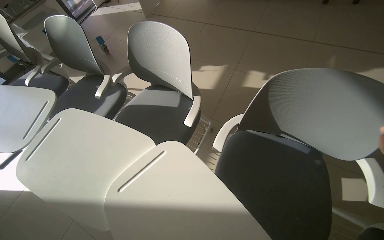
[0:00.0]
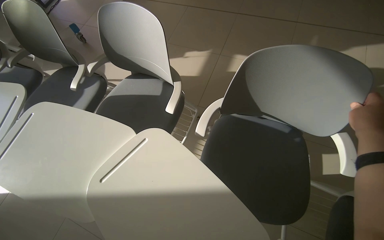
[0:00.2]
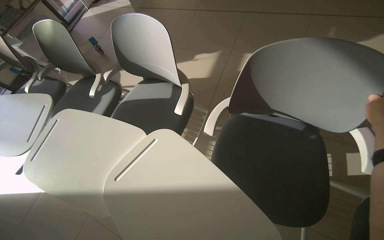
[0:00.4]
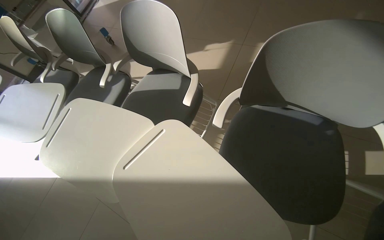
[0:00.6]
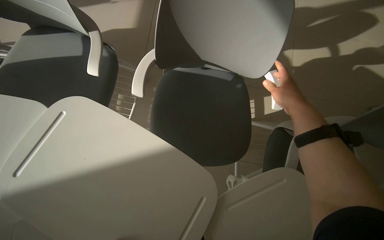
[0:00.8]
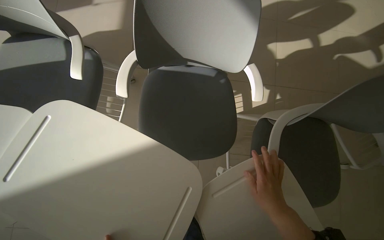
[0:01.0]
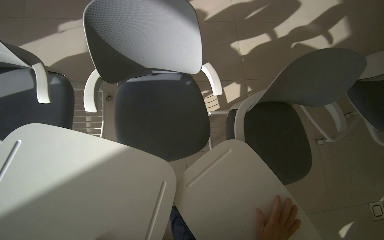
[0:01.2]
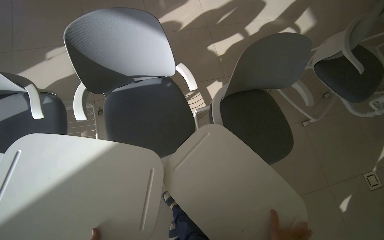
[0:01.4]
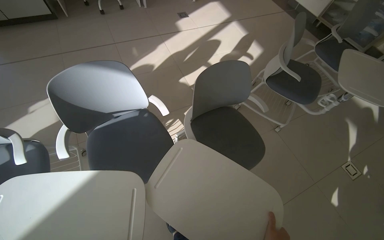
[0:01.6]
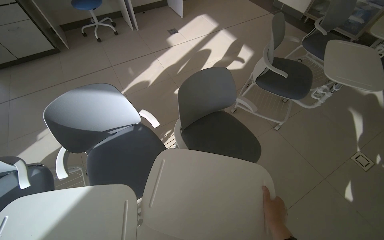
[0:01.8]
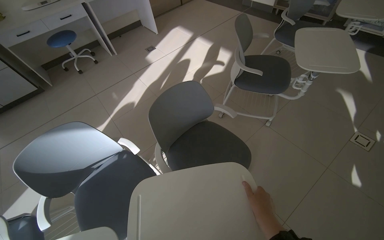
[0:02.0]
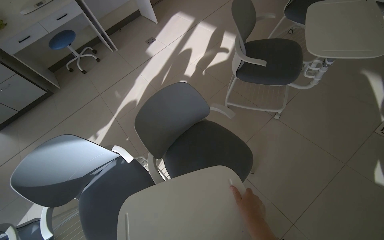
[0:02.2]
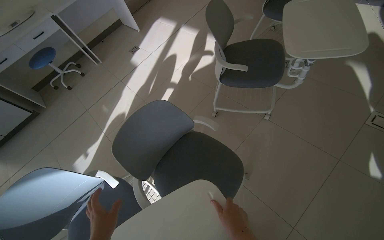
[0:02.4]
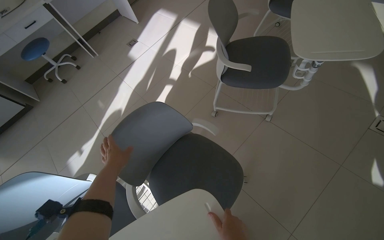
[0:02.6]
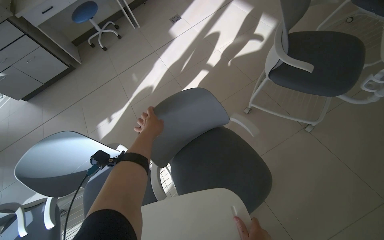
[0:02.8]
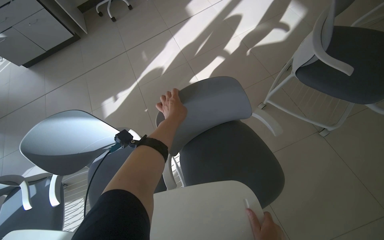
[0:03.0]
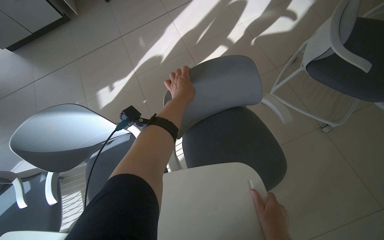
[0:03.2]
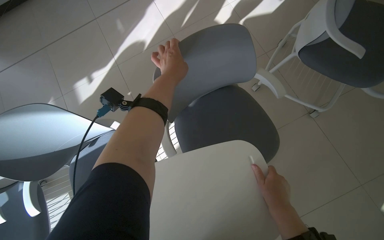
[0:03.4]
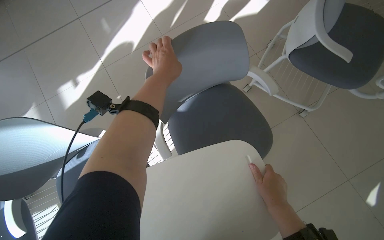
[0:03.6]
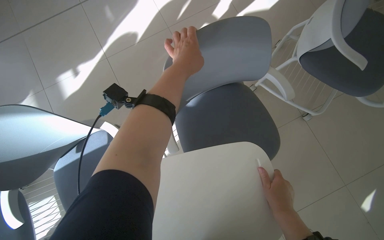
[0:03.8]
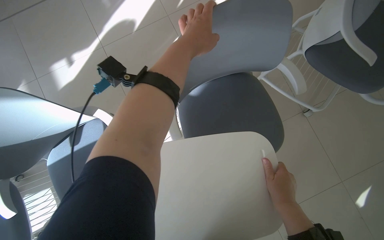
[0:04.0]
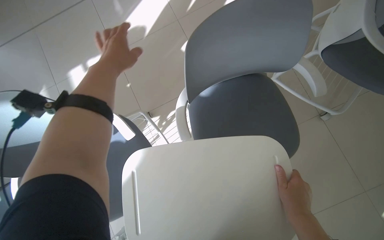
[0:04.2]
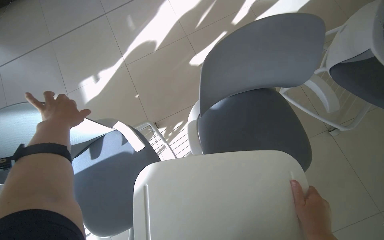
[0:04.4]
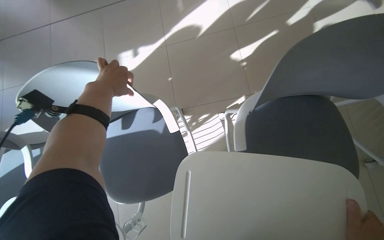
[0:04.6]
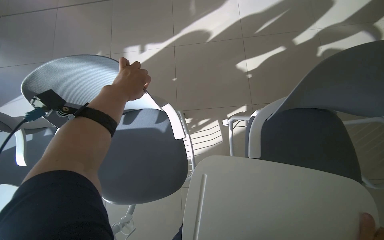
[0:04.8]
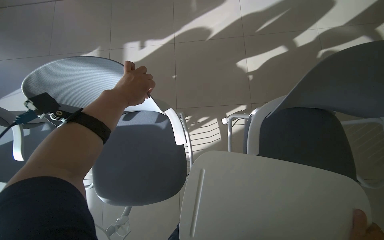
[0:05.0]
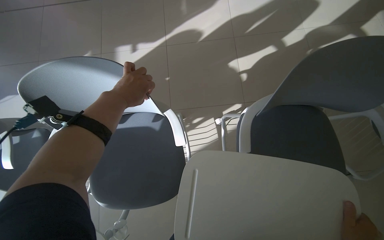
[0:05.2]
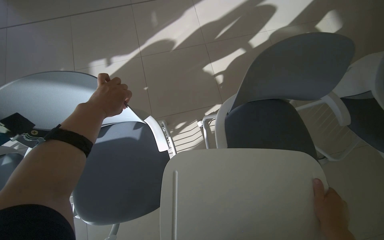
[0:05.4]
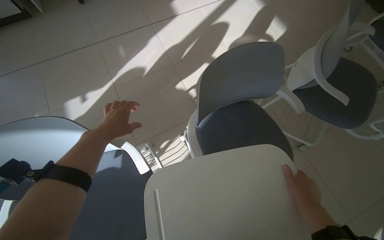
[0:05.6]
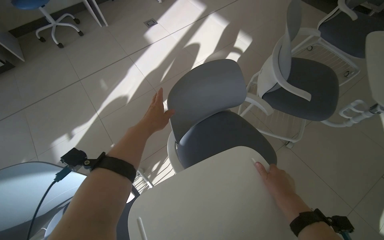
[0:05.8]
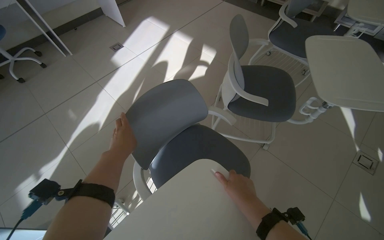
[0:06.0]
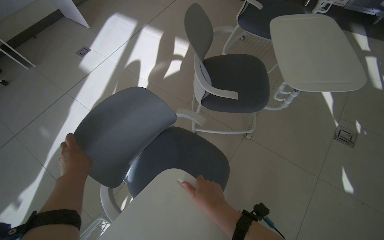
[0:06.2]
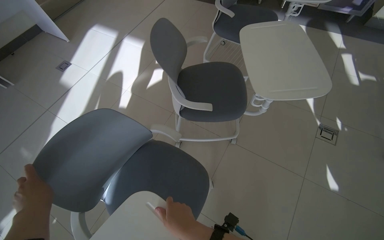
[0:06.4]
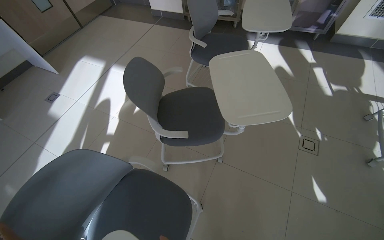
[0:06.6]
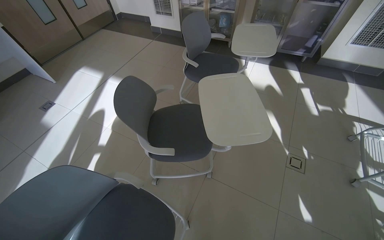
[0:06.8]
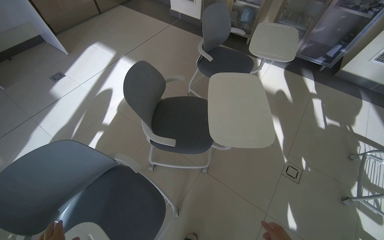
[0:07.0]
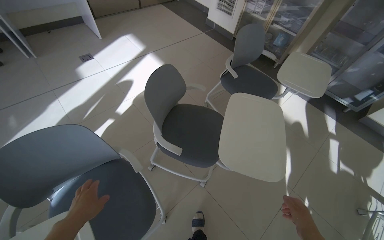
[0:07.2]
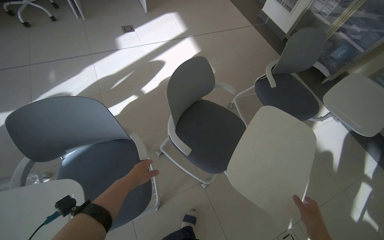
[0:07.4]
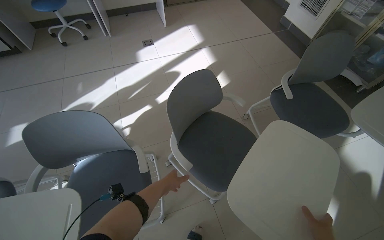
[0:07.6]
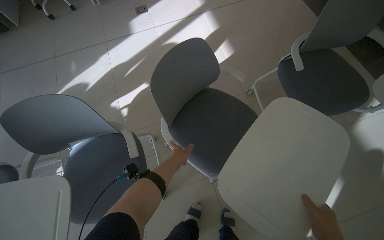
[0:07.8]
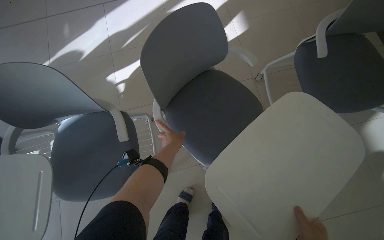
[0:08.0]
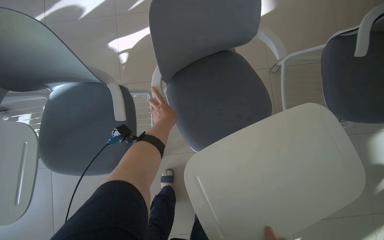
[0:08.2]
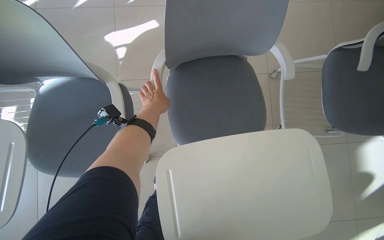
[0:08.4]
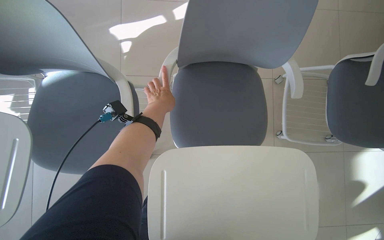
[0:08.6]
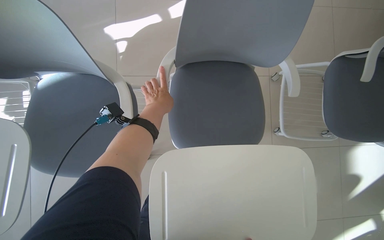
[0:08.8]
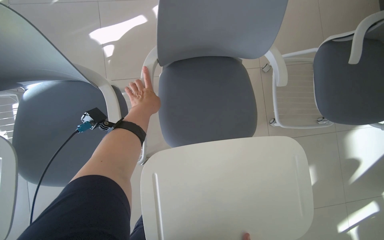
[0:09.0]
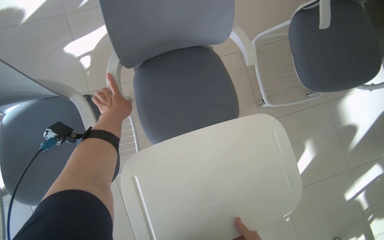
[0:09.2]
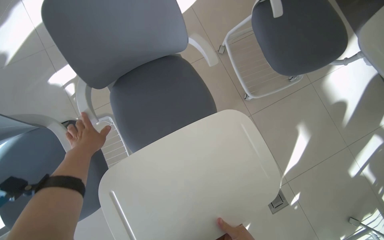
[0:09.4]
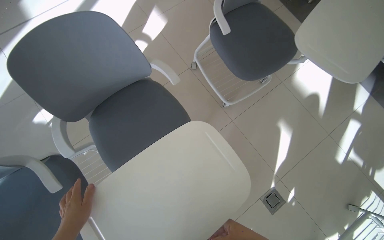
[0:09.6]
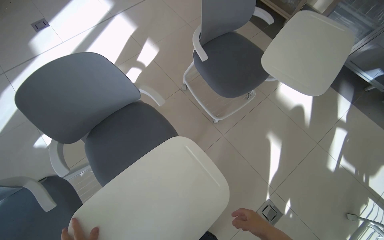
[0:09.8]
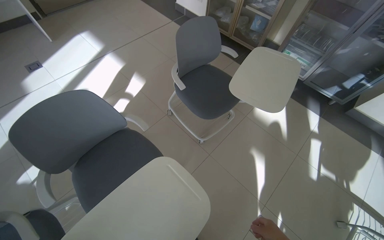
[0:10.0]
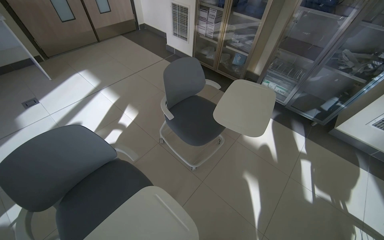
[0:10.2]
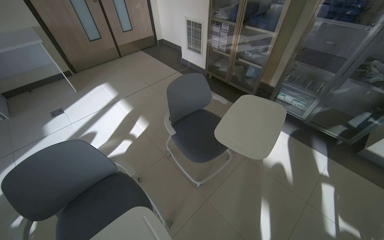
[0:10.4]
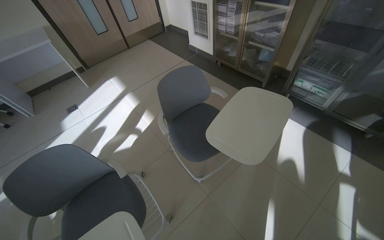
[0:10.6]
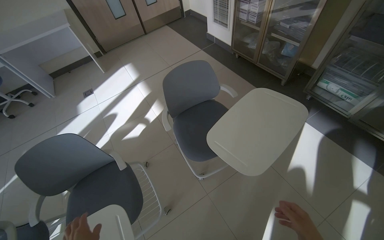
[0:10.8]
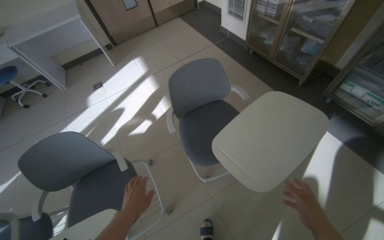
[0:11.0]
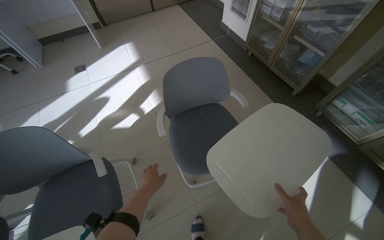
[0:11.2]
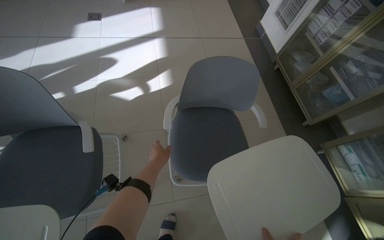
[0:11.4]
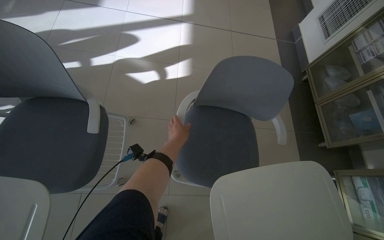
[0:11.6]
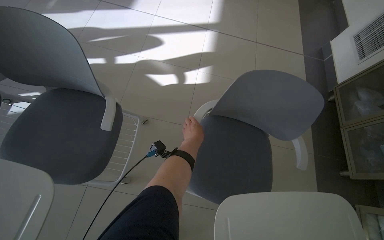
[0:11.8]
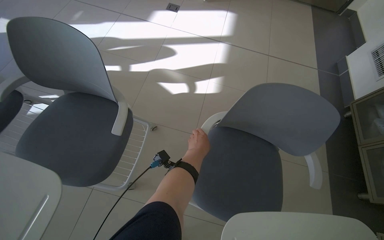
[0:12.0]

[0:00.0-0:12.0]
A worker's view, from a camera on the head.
Job: organizing items.
The whole recording: Arranging chairs with attached desks. The worker arranges the chairs with attached desks in the room.
0.0 to 1.6 s: The camera is carried roughly 40 cm. The wearer looks approximately 55 degrees further to the right.
1.6 to 3.0 s: The camera is carried about 40 cm.
3.0 to 4.4 s: The left hand heads to the left and up the picture, covering roughly 25 cm.
4.4 to 6.0 s: The wearer's head swings approximately 25 degrees to the right. The view tilts some 15 degrees upward.
6.0 to 7.6 s: The wearer moves about 60 cm. The wearer looks approximately 30 degrees further to the left.
7.6 to 9.0 s: The camera pitches downward, by some 25 degrees.
9.0 to 10.4 s: The camera travels approximately 60 cm. The view tilts roughly 35 degrees upward. The scene rotates counterclockwise by approximately 40 degrees.
10.4 to 12.0 s: The wearer moves roughly 50 cm. The wearer looks approximately 55 degrees further to the left. The view tips downward by about 15 degrees.

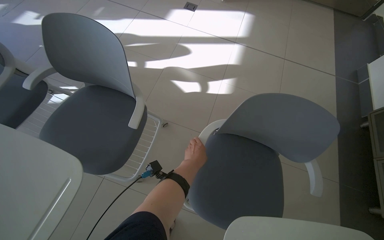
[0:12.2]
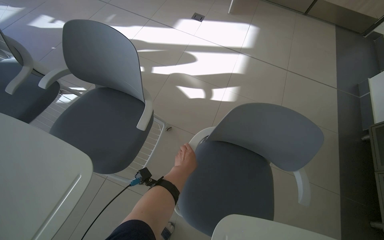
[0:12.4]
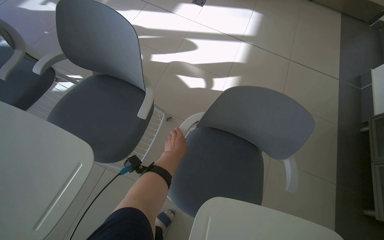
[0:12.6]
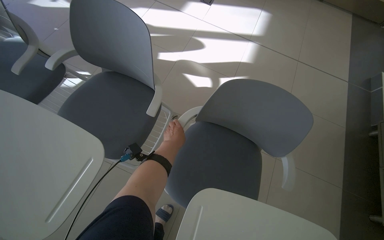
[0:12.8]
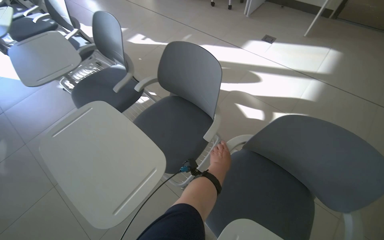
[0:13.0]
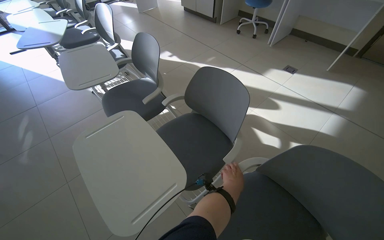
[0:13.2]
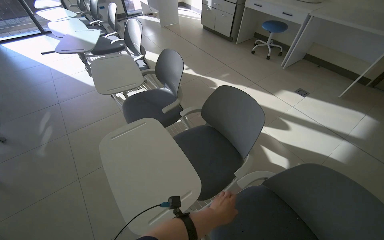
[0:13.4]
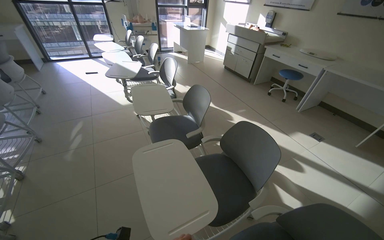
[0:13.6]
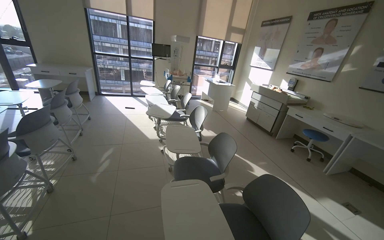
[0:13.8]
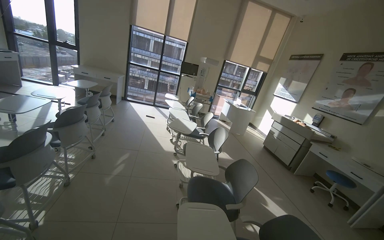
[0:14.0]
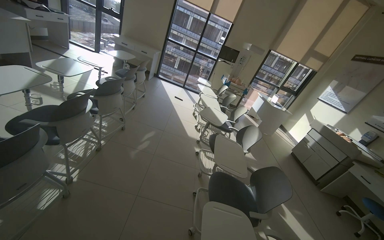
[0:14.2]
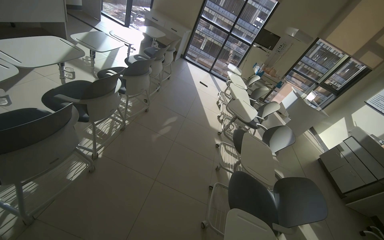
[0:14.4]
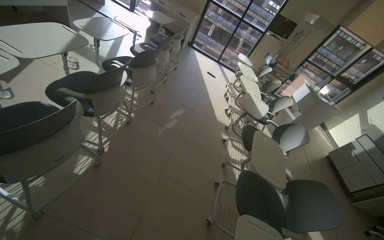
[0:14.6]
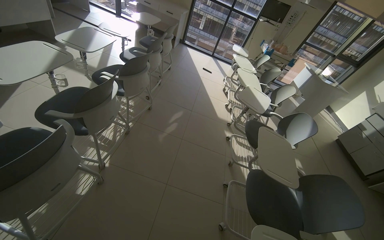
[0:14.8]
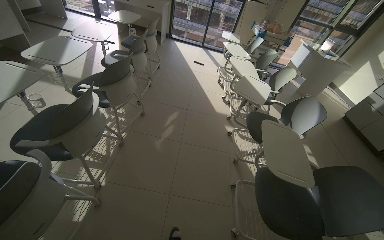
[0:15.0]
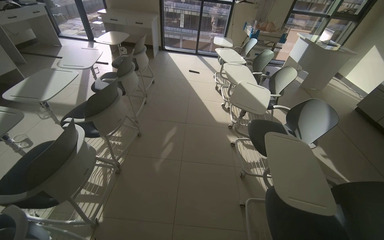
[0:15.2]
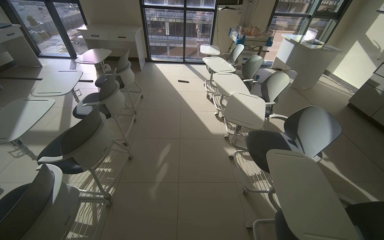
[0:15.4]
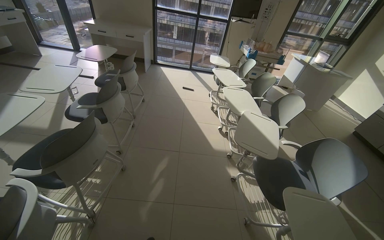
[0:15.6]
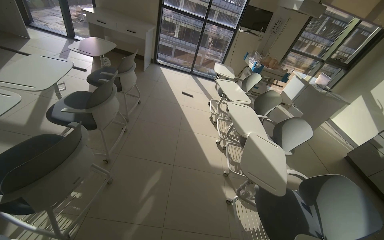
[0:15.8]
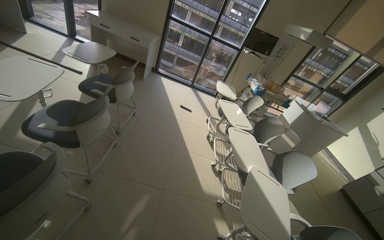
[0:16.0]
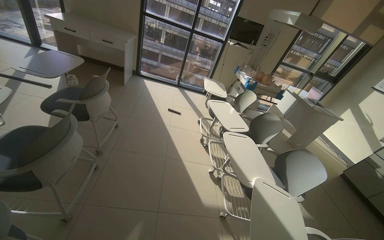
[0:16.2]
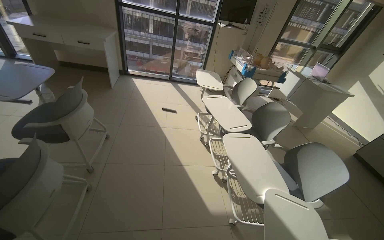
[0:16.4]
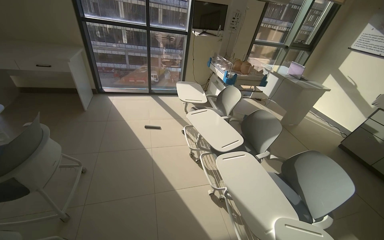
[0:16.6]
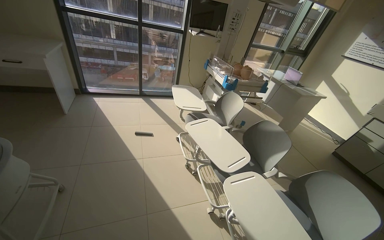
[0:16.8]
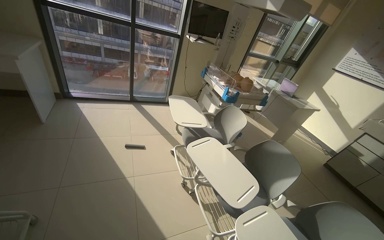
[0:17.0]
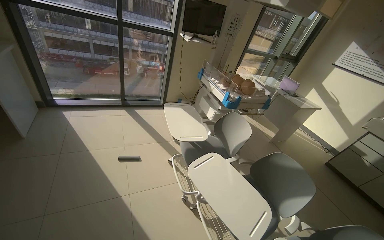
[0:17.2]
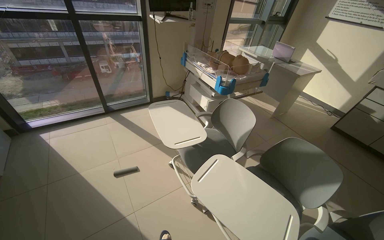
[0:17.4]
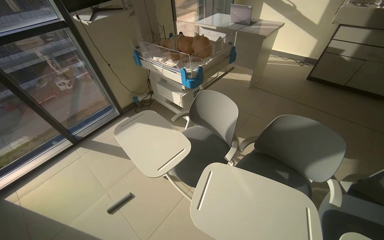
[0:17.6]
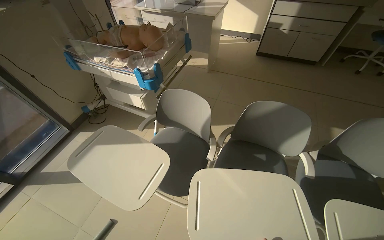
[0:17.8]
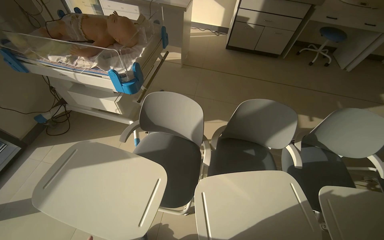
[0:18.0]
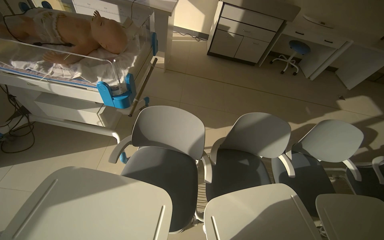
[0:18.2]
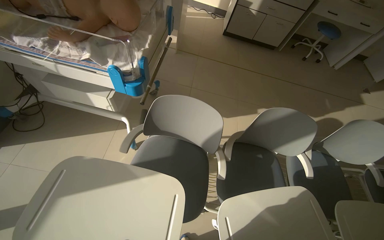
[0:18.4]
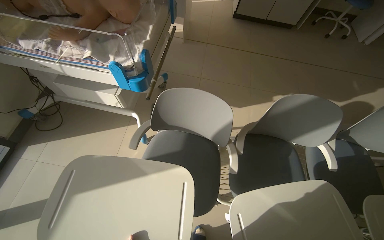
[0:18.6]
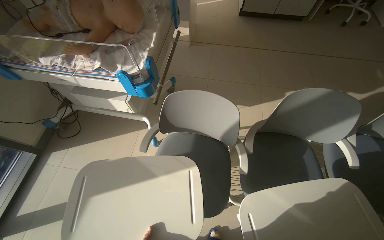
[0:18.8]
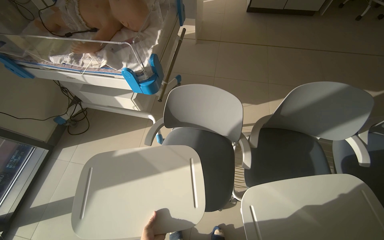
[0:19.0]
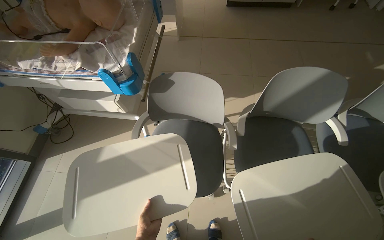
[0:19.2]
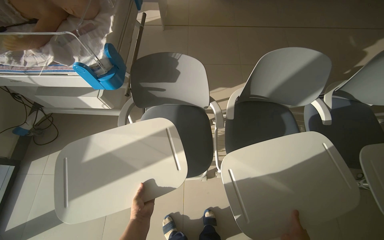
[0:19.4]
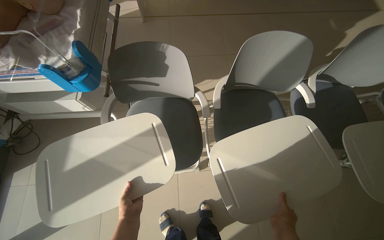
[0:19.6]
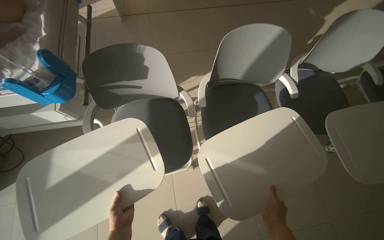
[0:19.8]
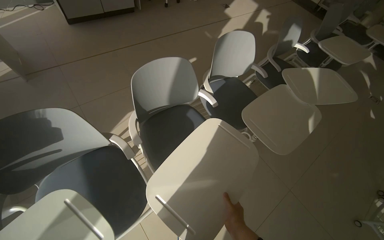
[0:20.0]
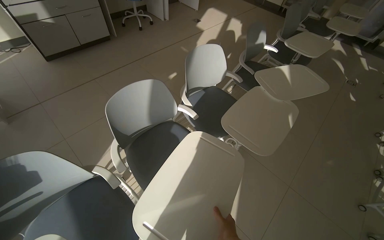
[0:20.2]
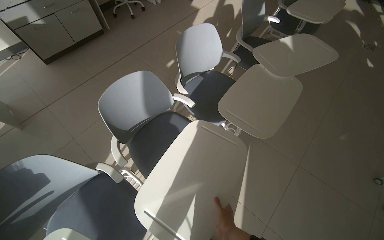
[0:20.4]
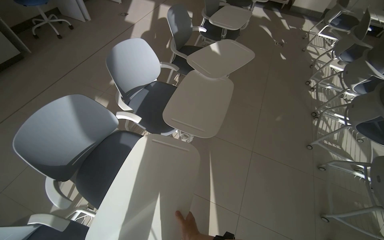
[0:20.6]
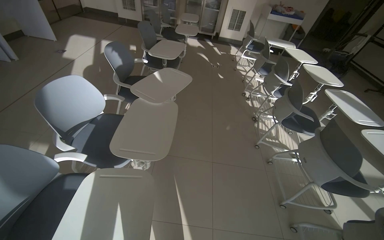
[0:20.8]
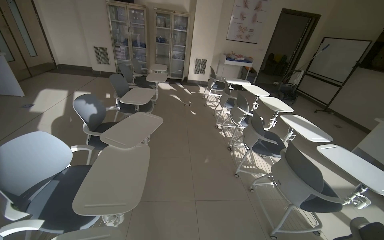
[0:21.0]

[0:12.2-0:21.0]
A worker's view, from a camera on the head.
Job: organizing items.
The whole recording: Arranging chairs with attached desks. The worker arranges the chairs with attached desks in the room.
12.2 to 13.6 s: The wearer looks some 45 degrees further to the left. The wearer looks roughly 25 degrees further upward.
13.6 to 15.2 s: The wearer moves some 80 cm. The head rotates some 35 degrees to the left.
15.2 to 16.6 s: The wearer moves some 1.5 m. The view swings roughly 15 degrees to the right.
16.6 to 18.0 s: The head travels approximately 1.5 m. The wearer looks roughly 65 degrees further to the right. The view tilts roughly 20 degrees downward.
18.0 to 19.6 s: The view tilts about 15 degrees downward.
19.6 to 21.0 s: The head travels about 50 cm. The head rotates some 90 degrees to the right. The wearer looks roughly 30 degrees further upward.
